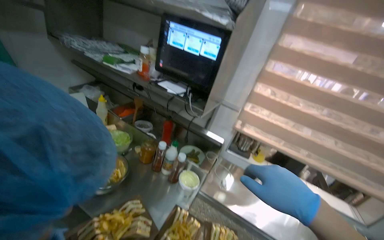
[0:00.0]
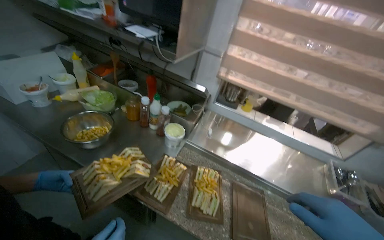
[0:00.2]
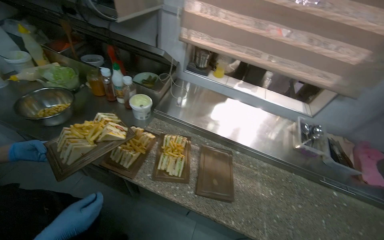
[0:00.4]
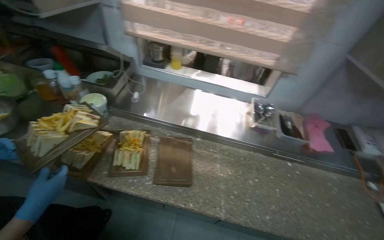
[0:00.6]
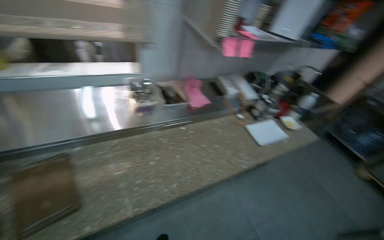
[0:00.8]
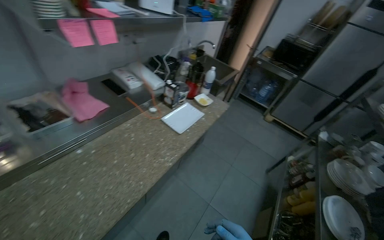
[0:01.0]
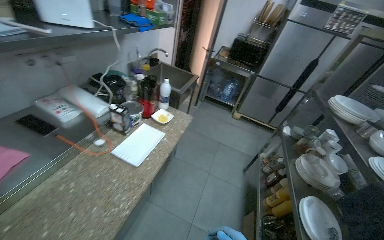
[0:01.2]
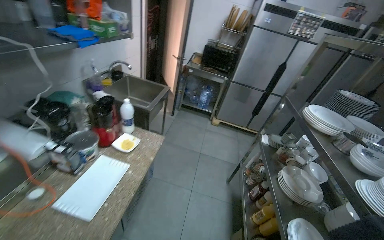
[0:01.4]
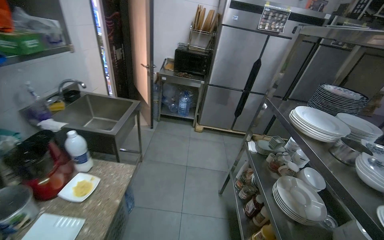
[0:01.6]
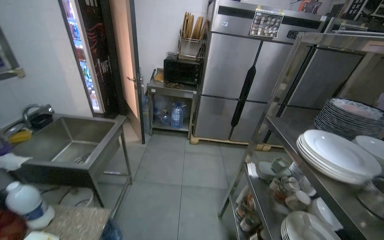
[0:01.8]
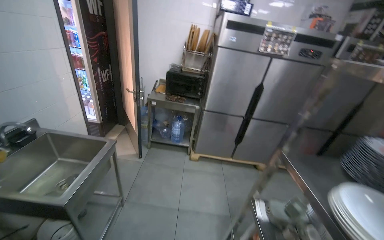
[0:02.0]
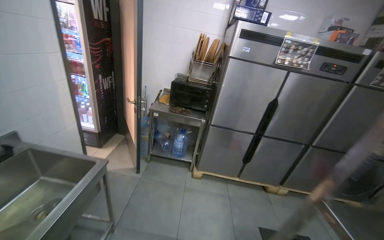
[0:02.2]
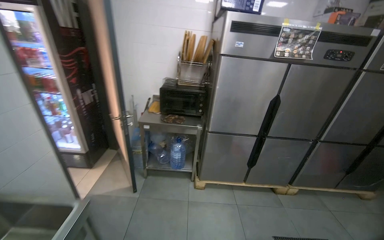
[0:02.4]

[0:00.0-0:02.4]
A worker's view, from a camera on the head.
Job: preparing food.
The whole recording: Serving food into bowl. The worker scoops cooked food from a pot into a small white bowl.
0:00.0 to 0:01.2: The head travels roughly 1.5 m. The wearer's head swings roughly 95 degrees to the right. The view tips downward by about 30 degrees.
0:01.2 to 0:02.4: The head travels approximately 1 m. The head rotates approximately 20 degrees to the right.

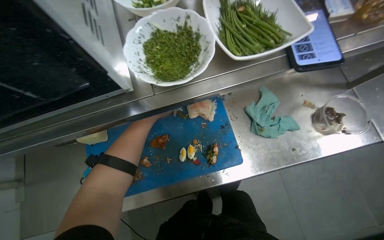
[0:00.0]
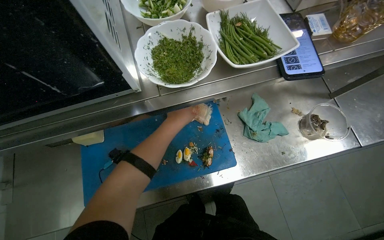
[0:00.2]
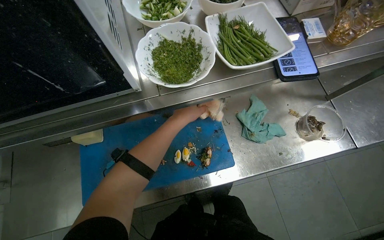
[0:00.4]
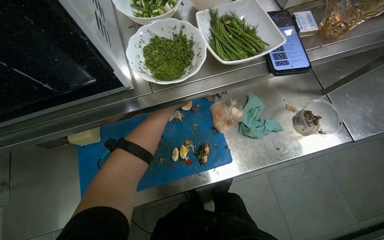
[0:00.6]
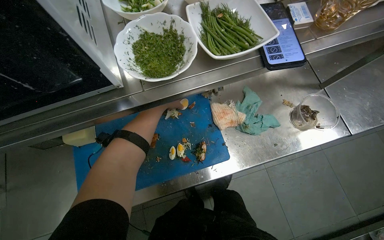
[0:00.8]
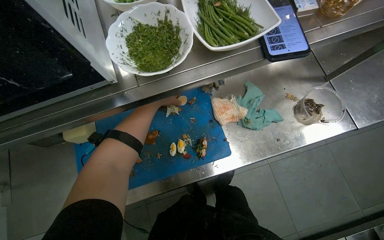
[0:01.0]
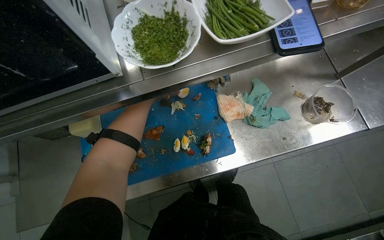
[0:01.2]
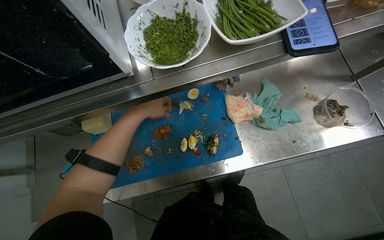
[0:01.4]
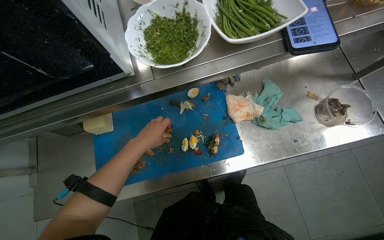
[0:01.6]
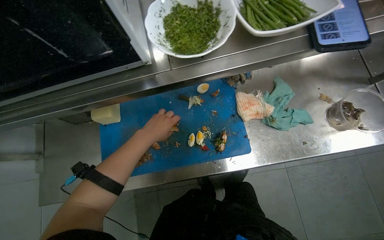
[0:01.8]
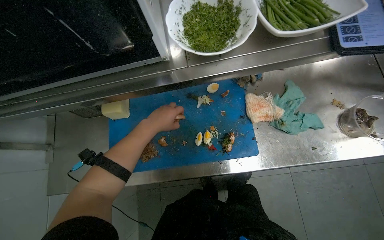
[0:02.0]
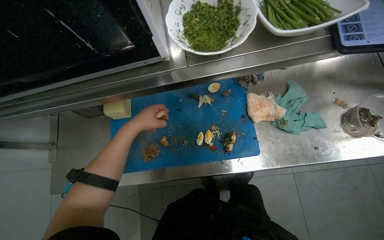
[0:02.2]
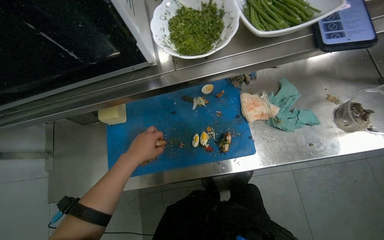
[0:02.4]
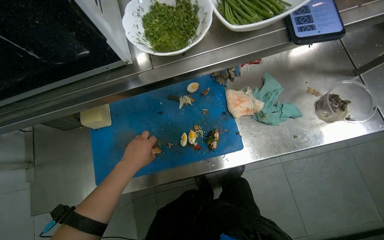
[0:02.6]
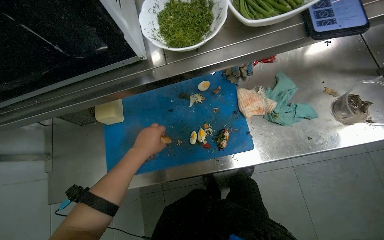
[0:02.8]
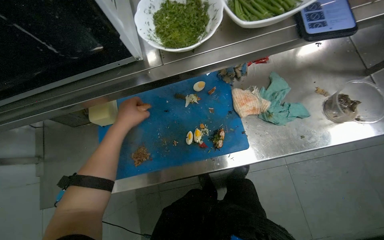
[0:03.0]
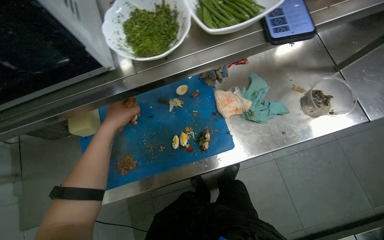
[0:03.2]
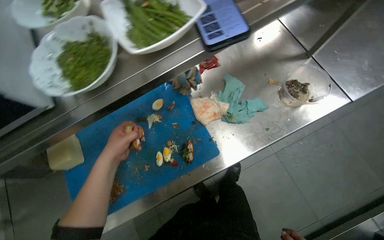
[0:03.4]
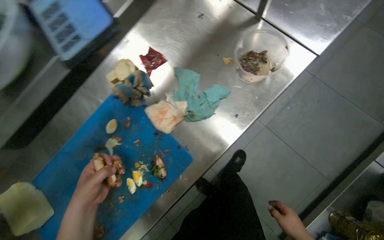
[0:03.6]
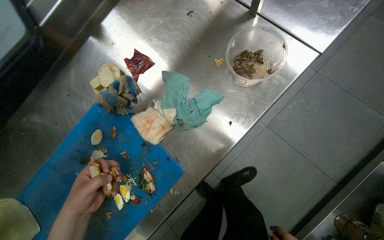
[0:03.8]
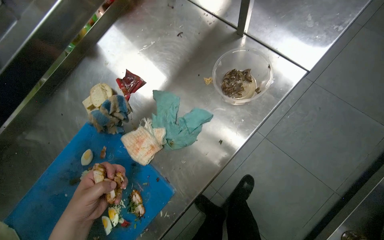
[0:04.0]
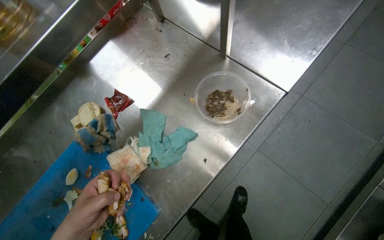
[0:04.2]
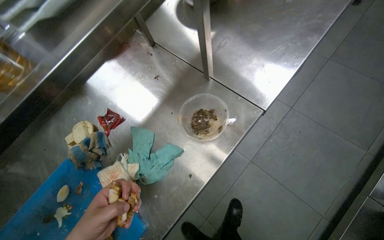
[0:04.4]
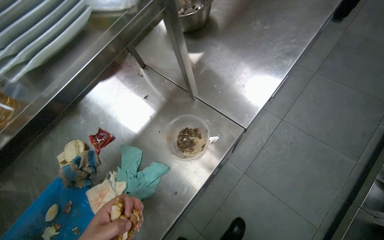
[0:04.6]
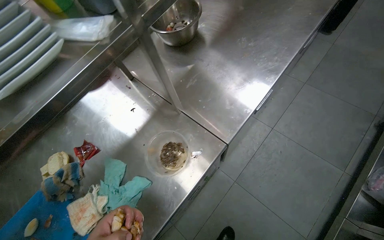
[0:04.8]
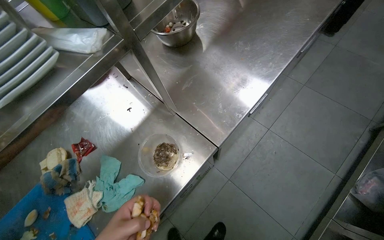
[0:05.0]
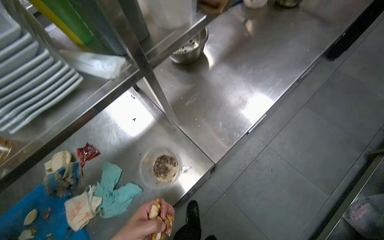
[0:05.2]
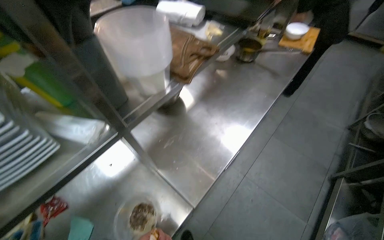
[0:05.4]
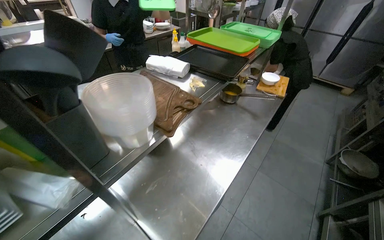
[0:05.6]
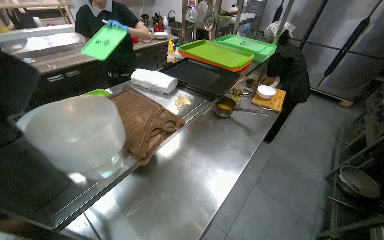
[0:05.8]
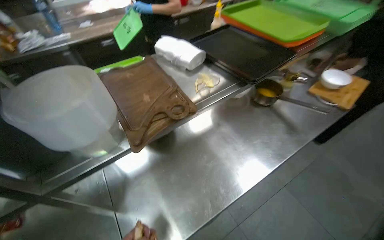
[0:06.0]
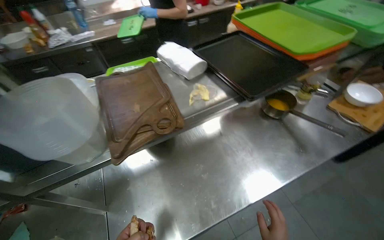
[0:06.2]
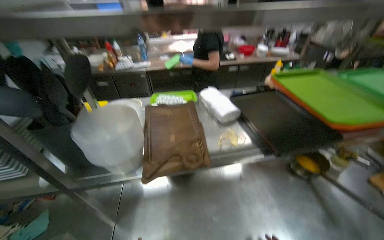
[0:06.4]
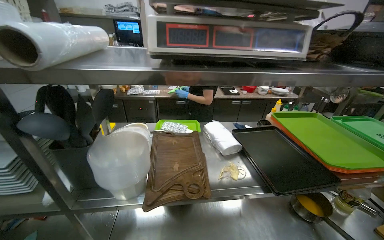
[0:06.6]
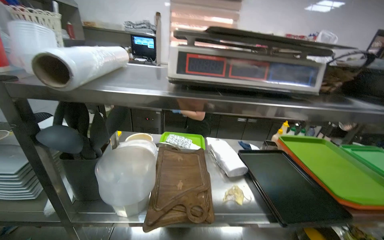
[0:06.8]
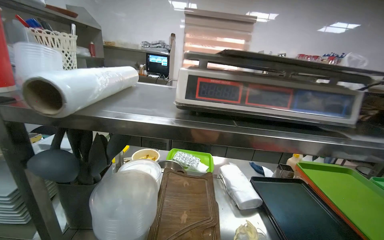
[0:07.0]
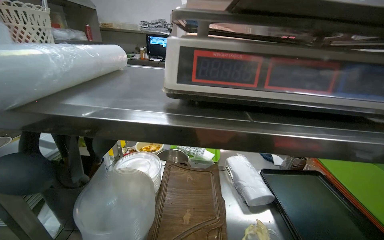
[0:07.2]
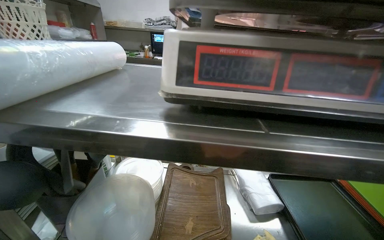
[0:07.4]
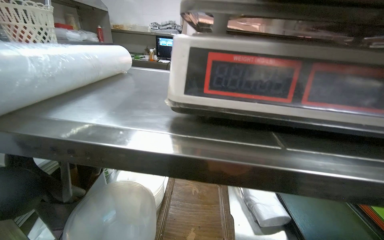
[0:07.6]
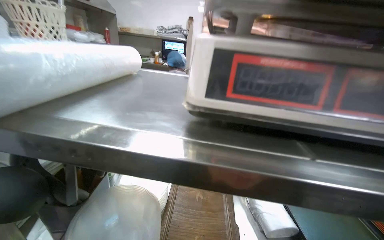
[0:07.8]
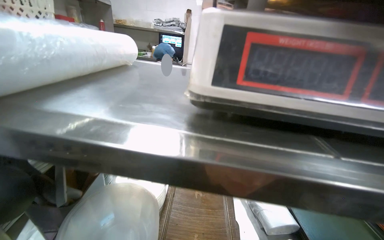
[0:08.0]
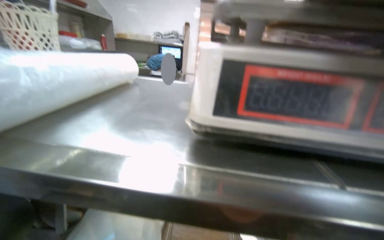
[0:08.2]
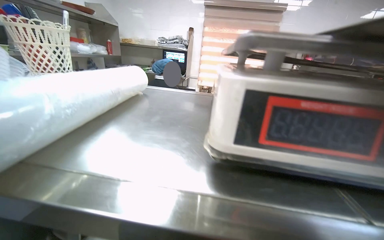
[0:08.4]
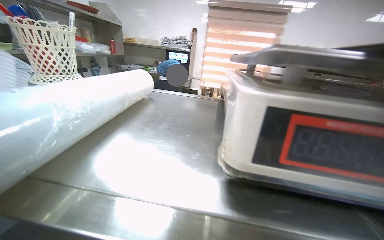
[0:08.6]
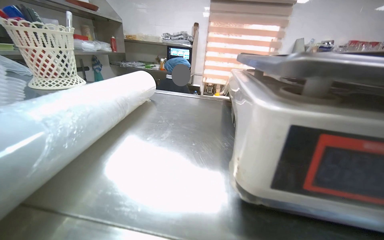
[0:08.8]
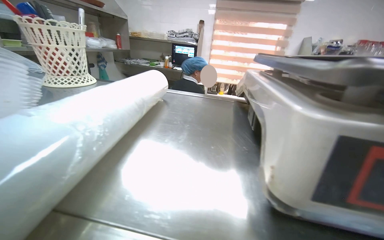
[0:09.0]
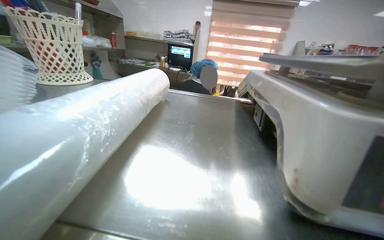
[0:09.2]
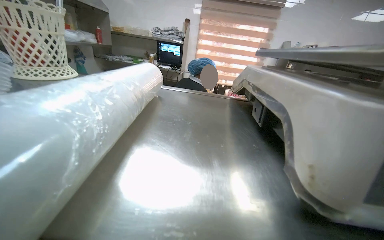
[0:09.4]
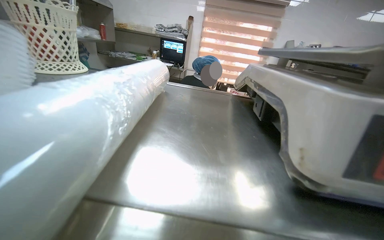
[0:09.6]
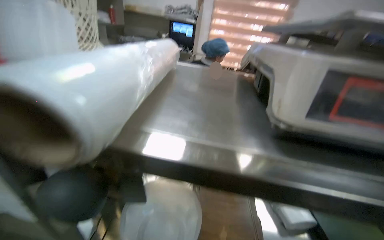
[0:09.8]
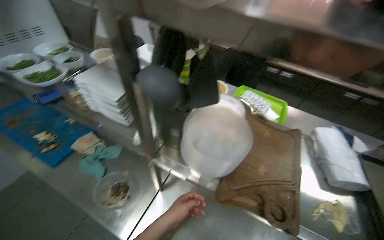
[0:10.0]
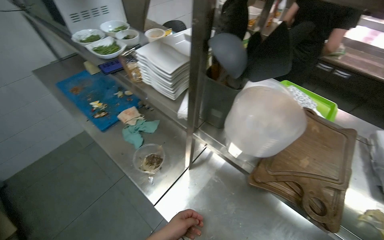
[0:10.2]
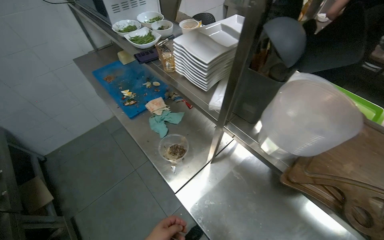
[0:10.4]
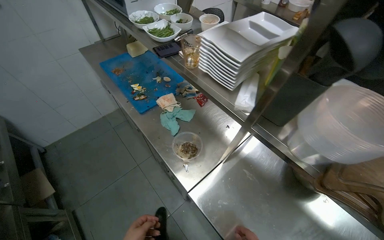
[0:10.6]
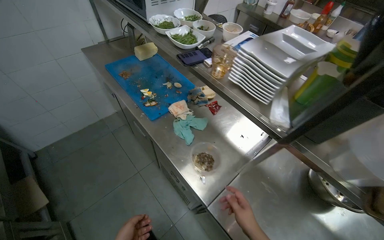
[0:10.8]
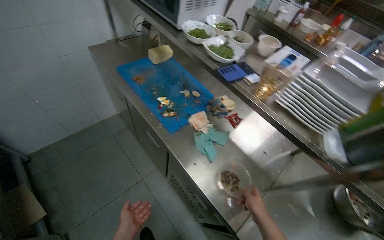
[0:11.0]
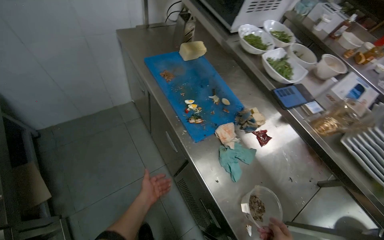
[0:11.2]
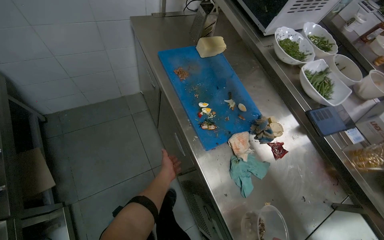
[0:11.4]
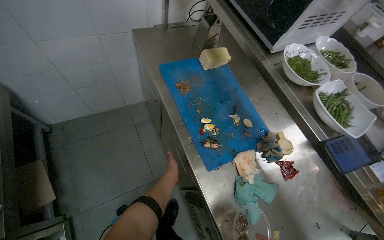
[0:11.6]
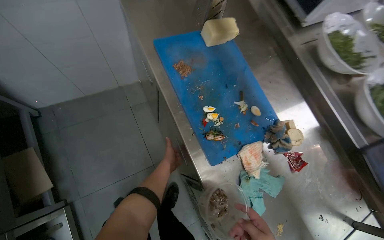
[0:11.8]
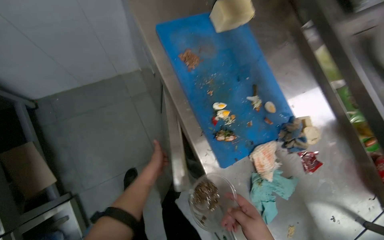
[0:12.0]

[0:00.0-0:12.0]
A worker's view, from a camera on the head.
Job: preparing food.
The whole recording: Preparing and portioning various ingredients. The worker prepares and portions various ingredients, including fried potatoes, chopped vegetables, and meat, onto plates.
0:03.0 to 0:04.4: The camera is carried some 50 cm. The scene rotates counterclockwise by roughly 35 degrees.
0:04.4 to 0:06.0: The wearer moves roughly 50 cm. The wearer looks about 20 degrees further upward.
0:06.0 to 0:07.6: The wearer looks roughly 40 degrees further to the left. The camera pitches upward, by about 25 degrees.
0:09.0 to 0:10.4: The wearer's head swings roughly 25 degrees to the left. The wearer looks some 15 degrees further downward.
0:10.4 to 0:12.0: The head travels about 90 cm. The view tilts approximately 20 degrees downward.

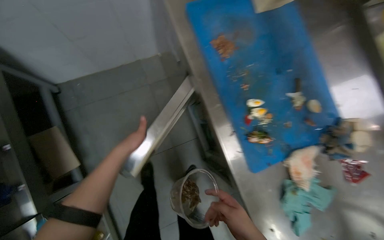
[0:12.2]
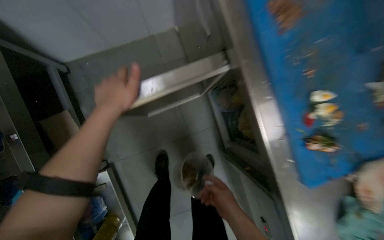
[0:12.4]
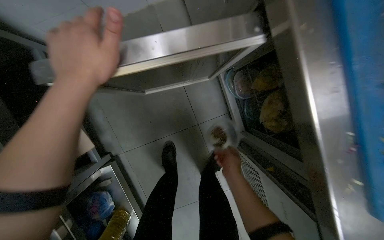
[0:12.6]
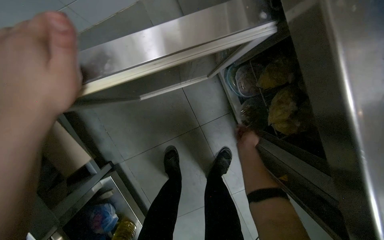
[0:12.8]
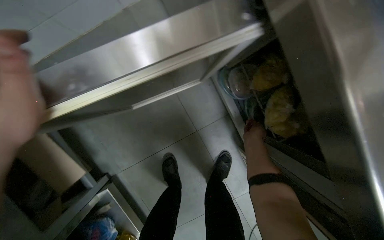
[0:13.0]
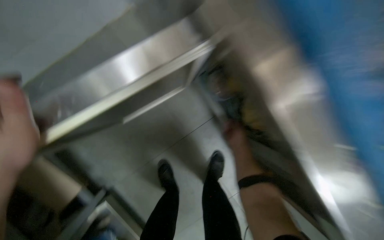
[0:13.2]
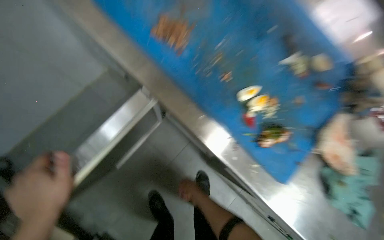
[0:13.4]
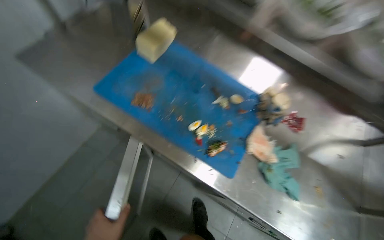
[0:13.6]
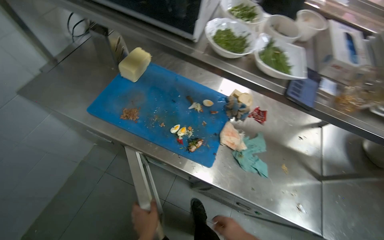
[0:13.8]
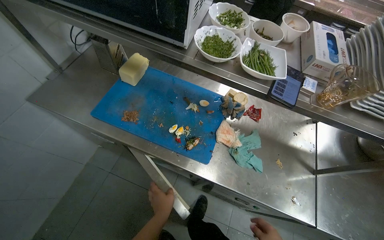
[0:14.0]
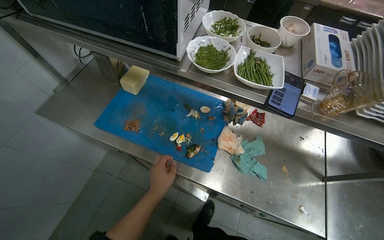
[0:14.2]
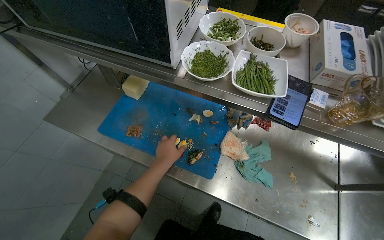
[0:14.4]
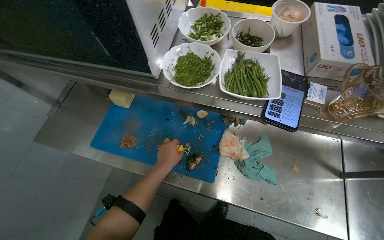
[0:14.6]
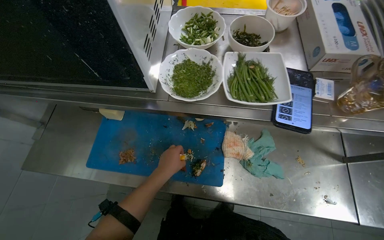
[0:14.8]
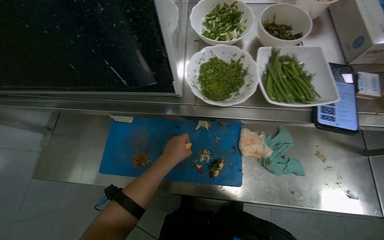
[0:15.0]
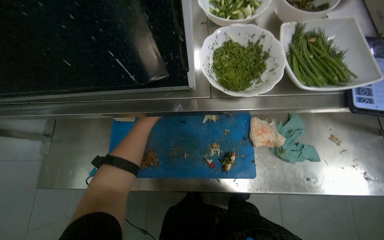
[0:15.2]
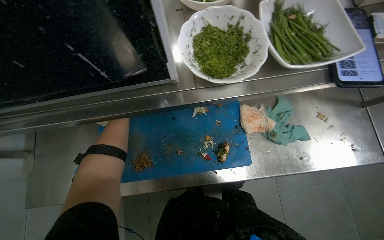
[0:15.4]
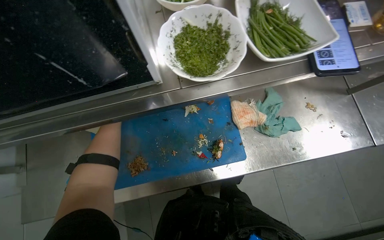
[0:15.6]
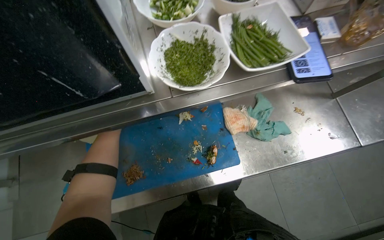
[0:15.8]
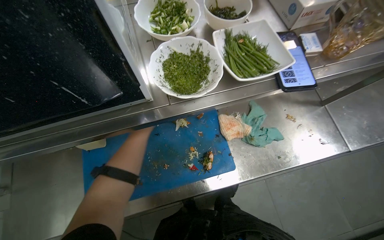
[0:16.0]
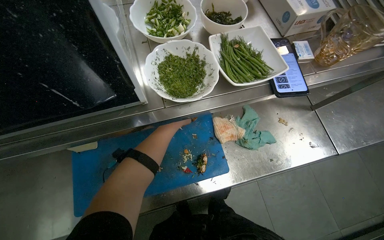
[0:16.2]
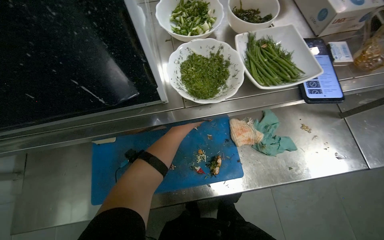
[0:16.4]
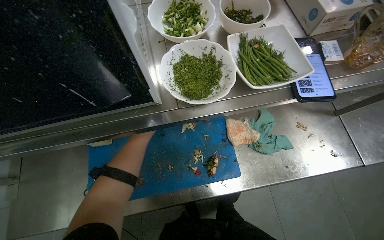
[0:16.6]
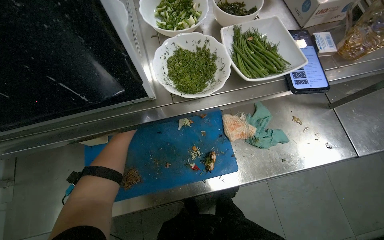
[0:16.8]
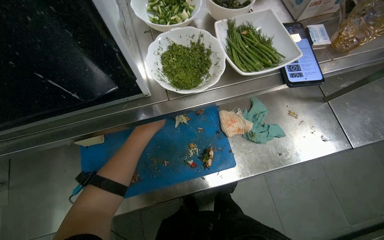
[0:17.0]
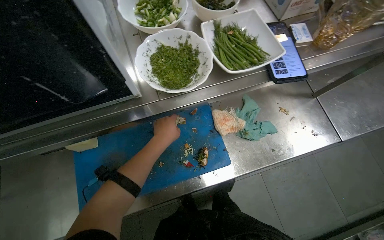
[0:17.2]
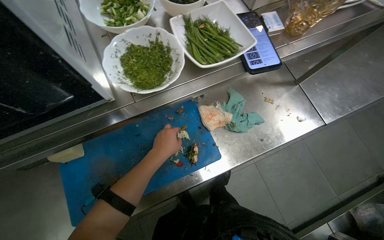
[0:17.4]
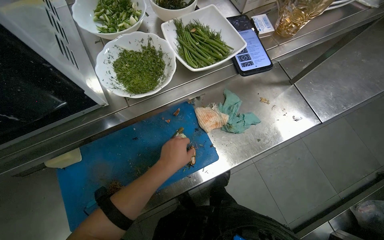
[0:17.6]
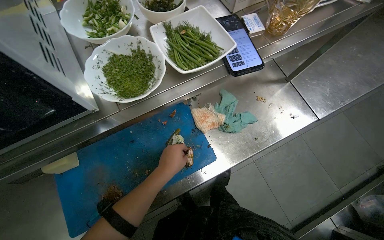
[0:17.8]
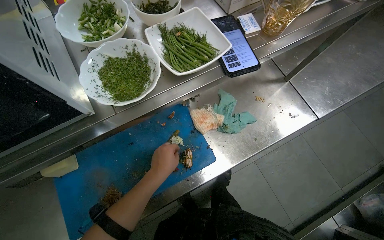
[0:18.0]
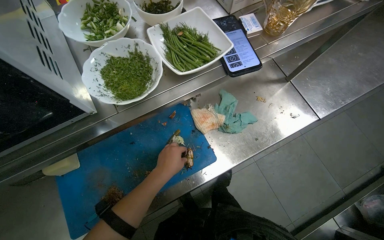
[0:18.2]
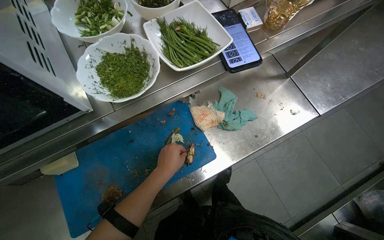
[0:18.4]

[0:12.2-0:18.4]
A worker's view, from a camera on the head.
Job: preparing food.
The whole recording: Preparing and portioning various ingredients. The worker prepares and portions various ingredients, including fried potatoes, chopped vegetables, and meat, onto plates.
0:12.2 to 0:13.8: The view tips upward by about 15 degrees. Everything in view rotates approximately 45 degrees counterclockwise.
0:13.8 to 0:15.4: The view tips downward by about 15 degrees. Everything in view rotates approximately 35 degrees counterclockwise.
